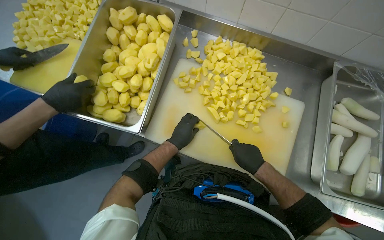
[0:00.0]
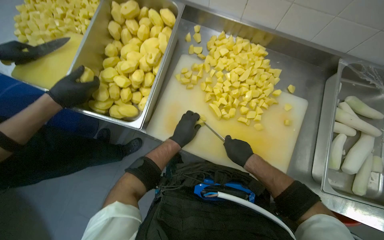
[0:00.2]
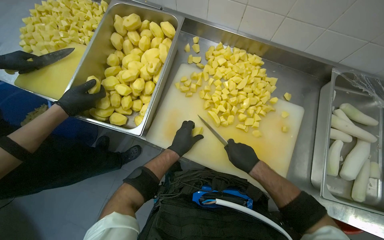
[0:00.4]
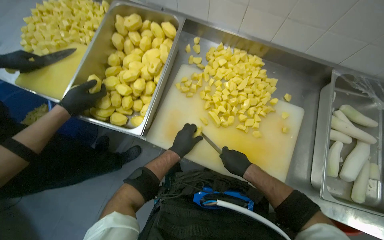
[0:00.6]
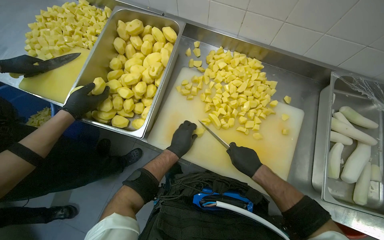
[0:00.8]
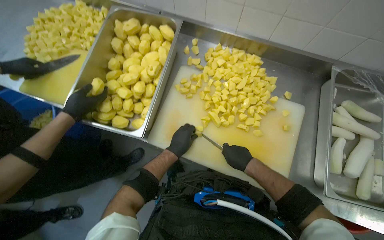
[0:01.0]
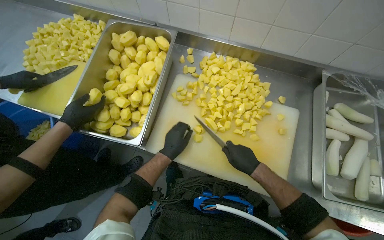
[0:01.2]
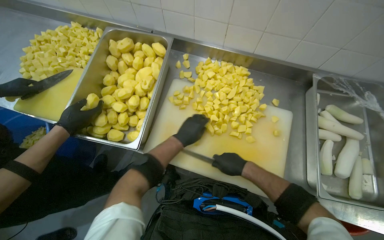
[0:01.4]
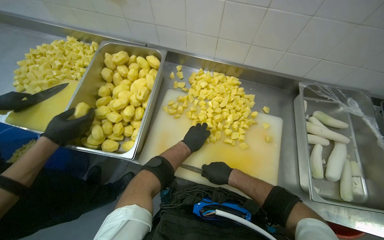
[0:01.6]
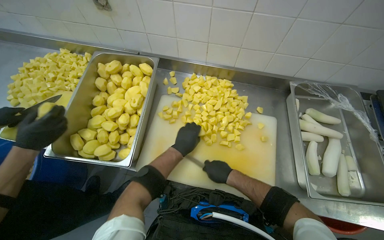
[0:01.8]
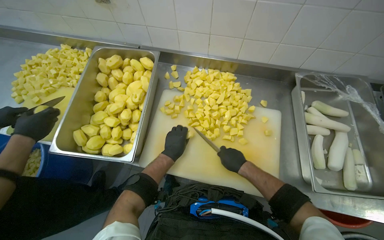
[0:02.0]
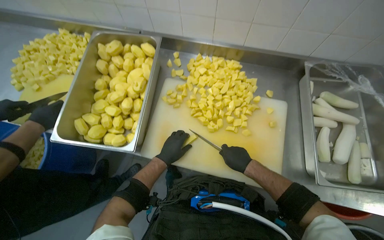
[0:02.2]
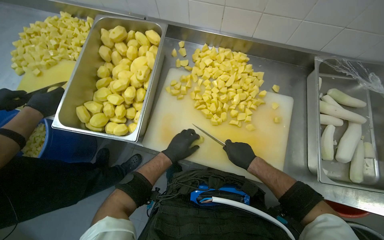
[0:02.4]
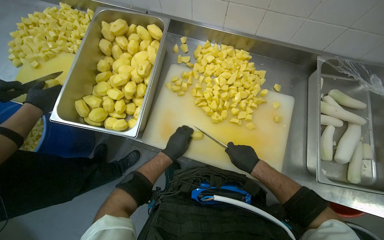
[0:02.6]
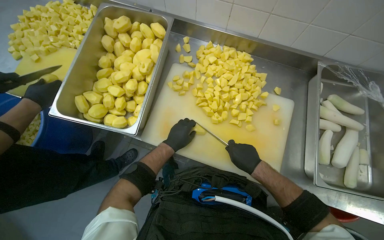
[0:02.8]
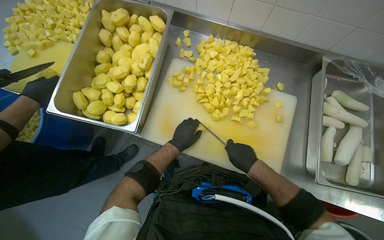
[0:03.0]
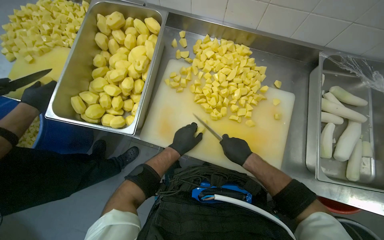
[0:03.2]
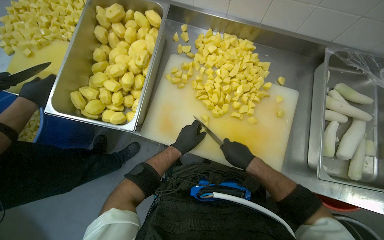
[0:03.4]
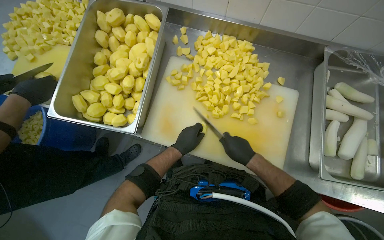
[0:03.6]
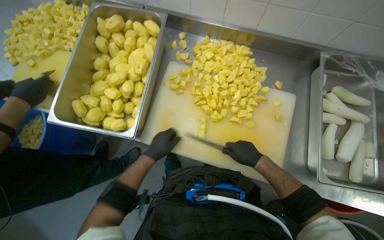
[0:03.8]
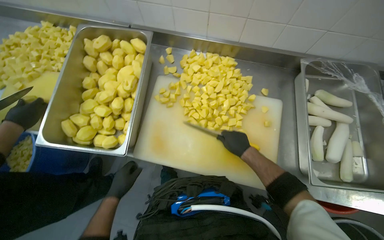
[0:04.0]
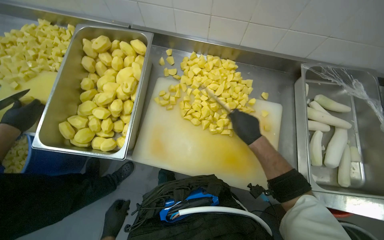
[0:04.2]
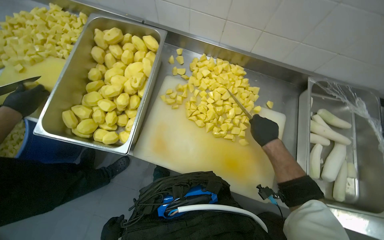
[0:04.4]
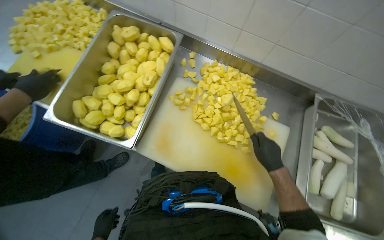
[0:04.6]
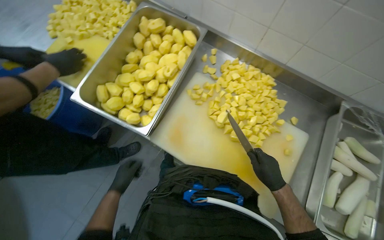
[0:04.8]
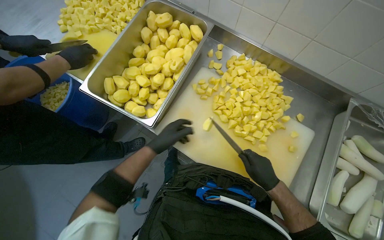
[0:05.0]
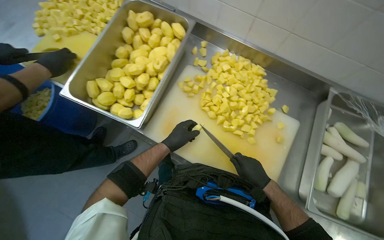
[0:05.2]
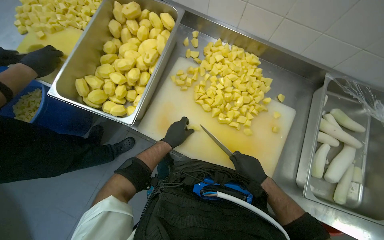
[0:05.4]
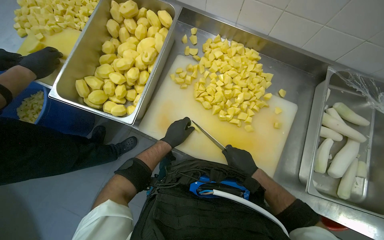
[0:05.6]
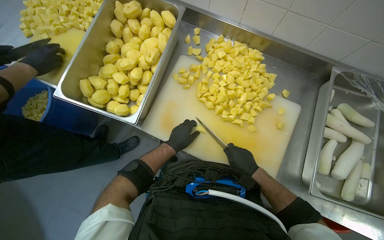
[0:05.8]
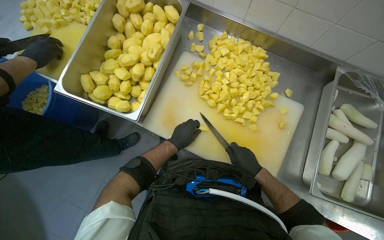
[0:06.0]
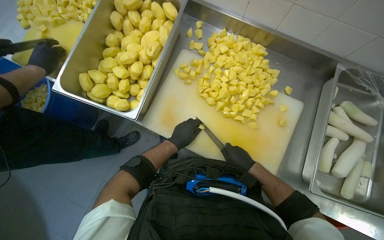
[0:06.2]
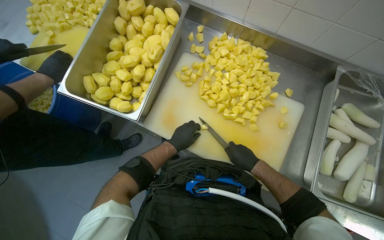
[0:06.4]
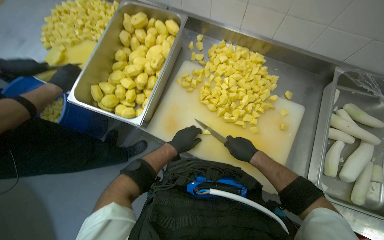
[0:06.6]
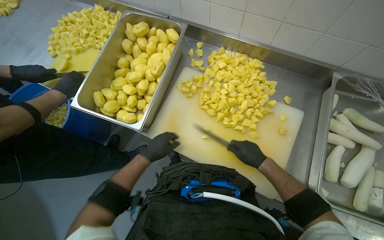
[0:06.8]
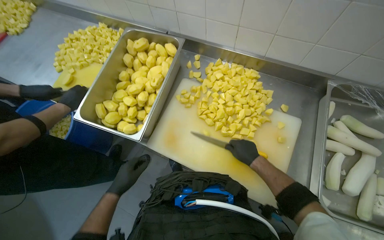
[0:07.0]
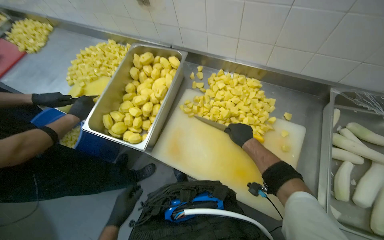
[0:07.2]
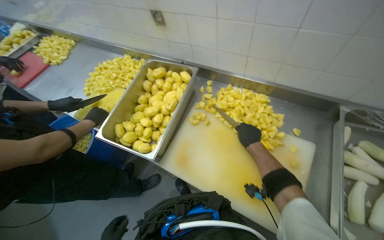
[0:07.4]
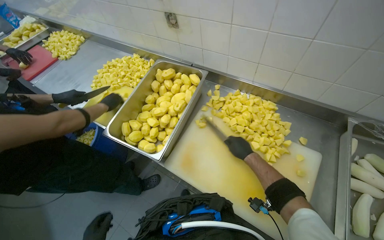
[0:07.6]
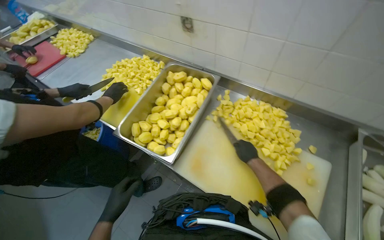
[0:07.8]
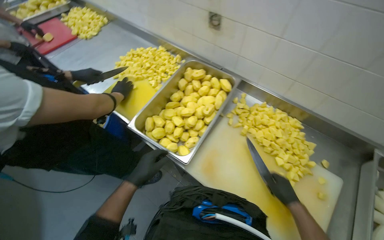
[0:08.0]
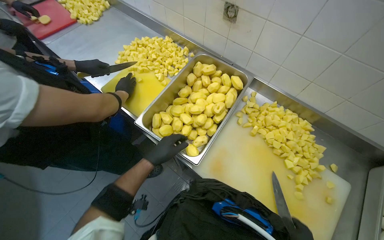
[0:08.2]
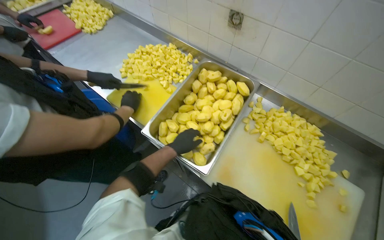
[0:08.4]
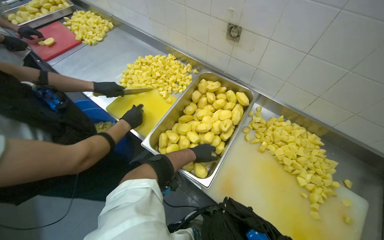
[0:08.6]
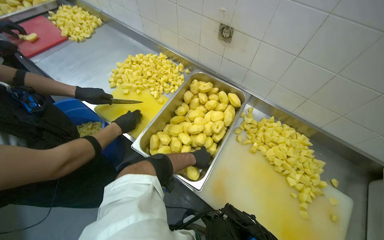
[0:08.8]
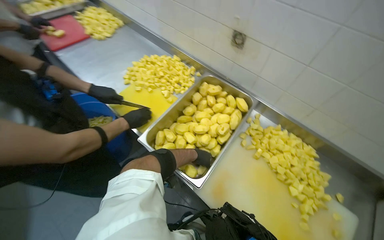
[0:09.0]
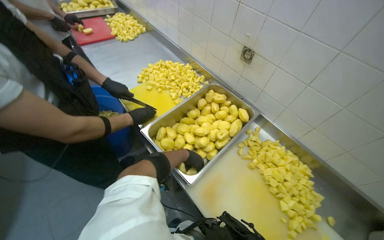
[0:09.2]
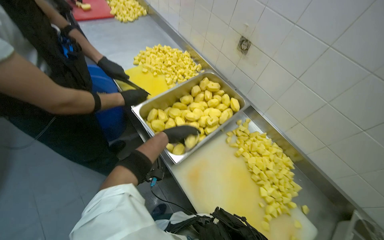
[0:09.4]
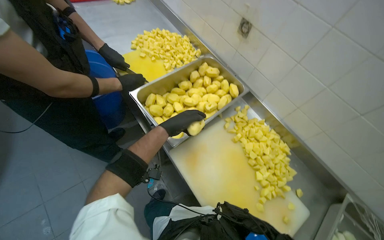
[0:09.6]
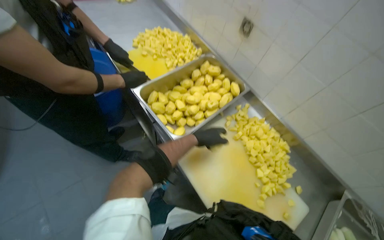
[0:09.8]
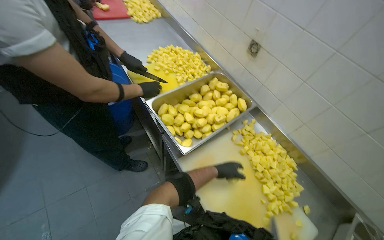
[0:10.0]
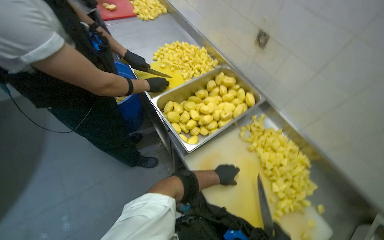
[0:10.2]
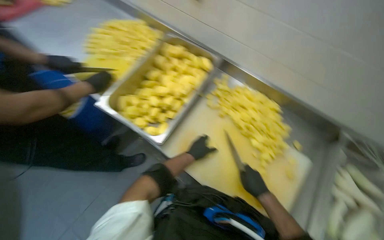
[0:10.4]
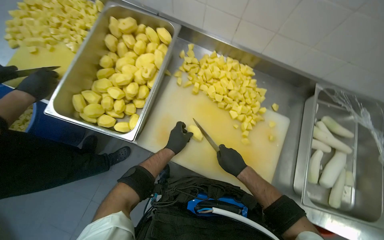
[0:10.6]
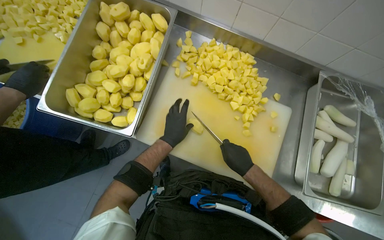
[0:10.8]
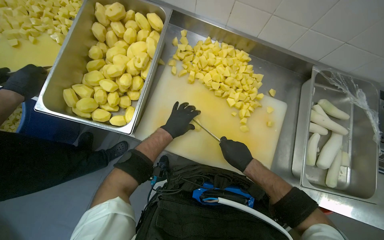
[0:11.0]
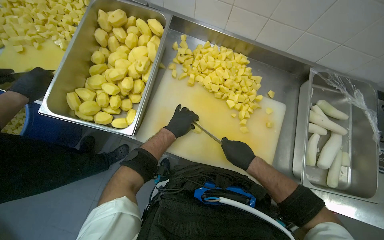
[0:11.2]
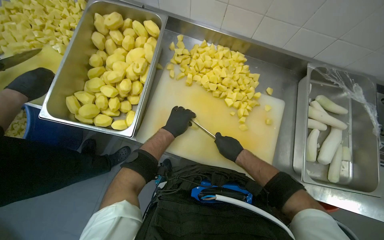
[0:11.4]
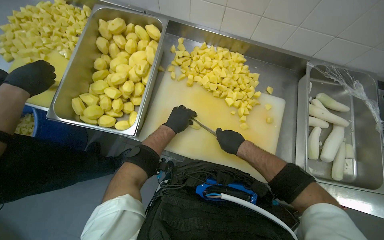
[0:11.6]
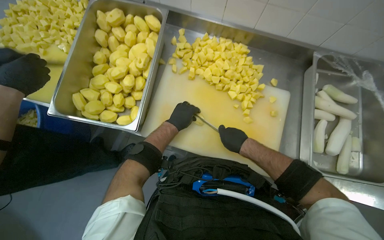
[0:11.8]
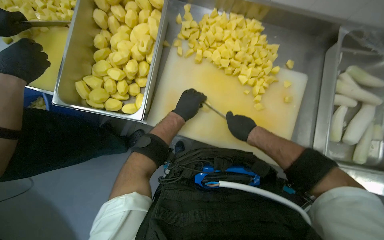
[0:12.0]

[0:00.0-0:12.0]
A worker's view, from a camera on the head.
Job: preparing food.
The whole recording: Cutting potatoes into pieces. The worker cuts peeled potatoes into smaller pieces on a white cutting board.
0:03.0 to 0:04.4: The right hand shifts some 15 cm up the picture and to the right.
0:04.4 to 0:06.0: The right hand travels down the picture and to the left by some 15 cm.
0:06.0 to 0:07.6: The view tips upward by approximately 15 degrees. The right hand is displaced up the picture by about 20 cm.
0:10.4 to 0:12.0: The view tips downward by approximately 20 degrees.

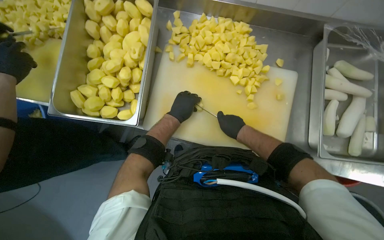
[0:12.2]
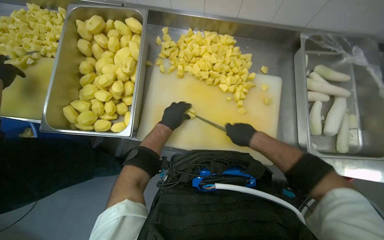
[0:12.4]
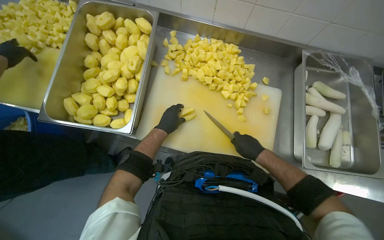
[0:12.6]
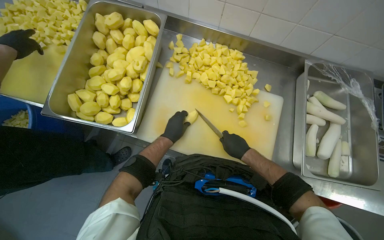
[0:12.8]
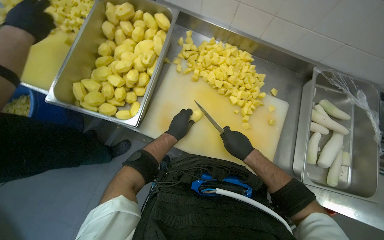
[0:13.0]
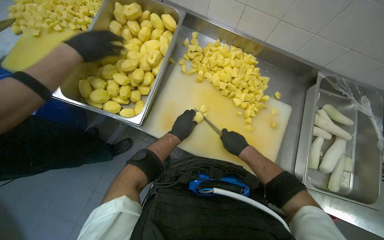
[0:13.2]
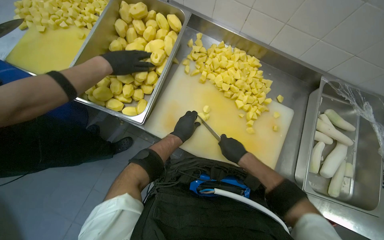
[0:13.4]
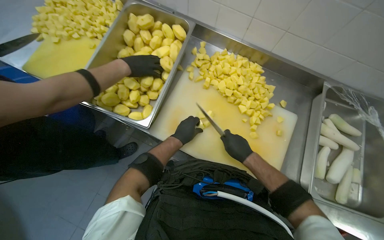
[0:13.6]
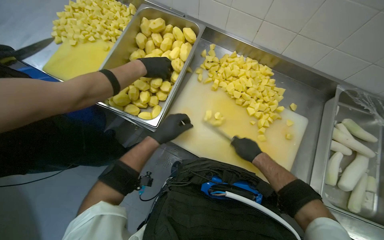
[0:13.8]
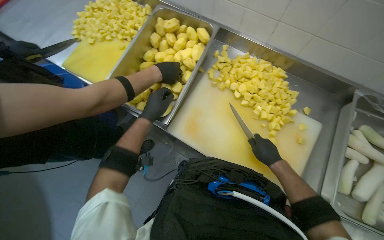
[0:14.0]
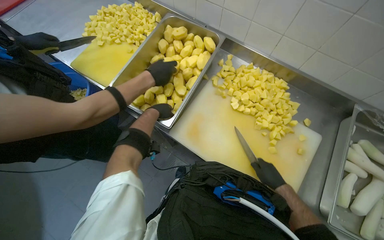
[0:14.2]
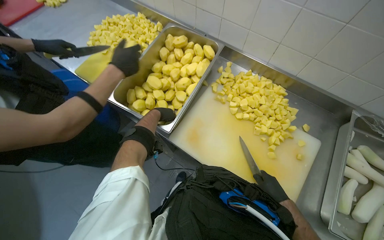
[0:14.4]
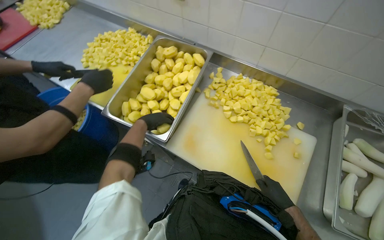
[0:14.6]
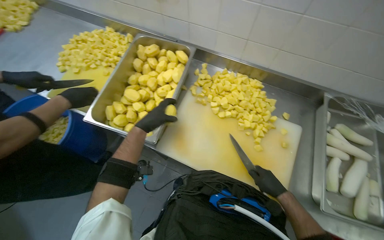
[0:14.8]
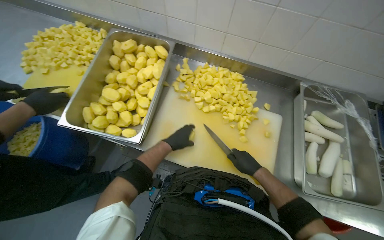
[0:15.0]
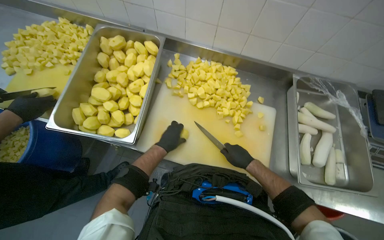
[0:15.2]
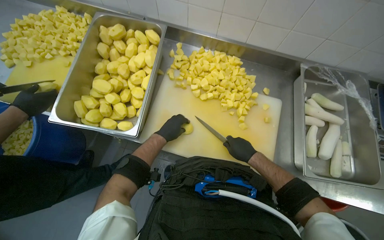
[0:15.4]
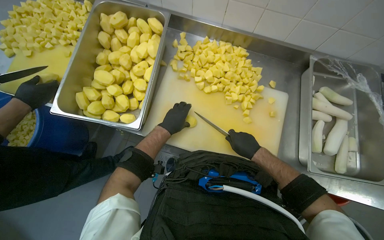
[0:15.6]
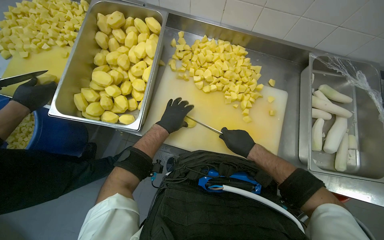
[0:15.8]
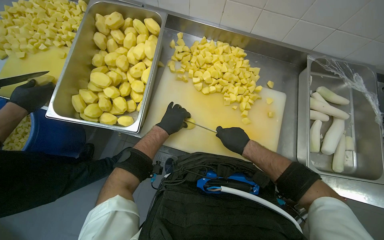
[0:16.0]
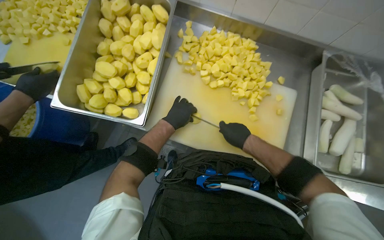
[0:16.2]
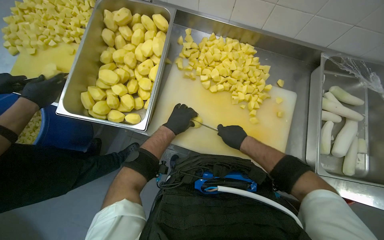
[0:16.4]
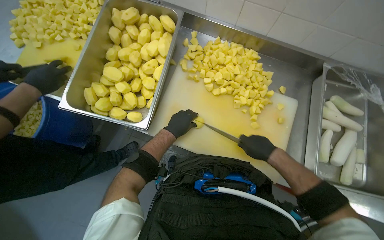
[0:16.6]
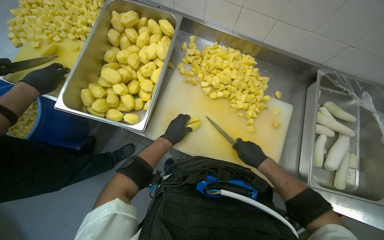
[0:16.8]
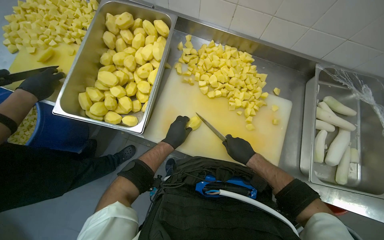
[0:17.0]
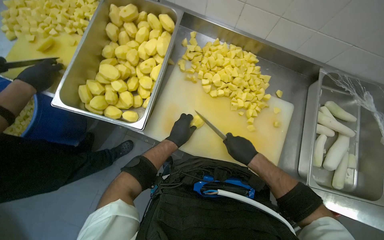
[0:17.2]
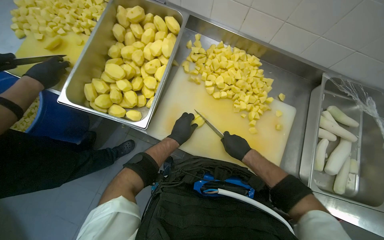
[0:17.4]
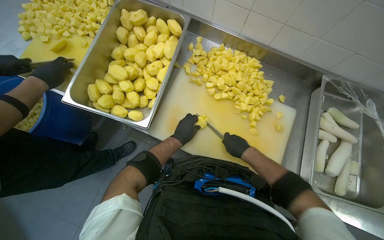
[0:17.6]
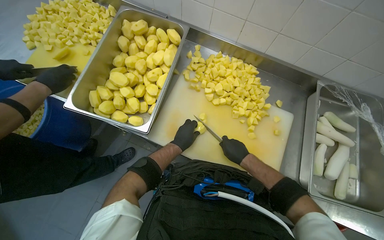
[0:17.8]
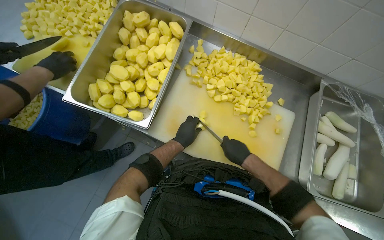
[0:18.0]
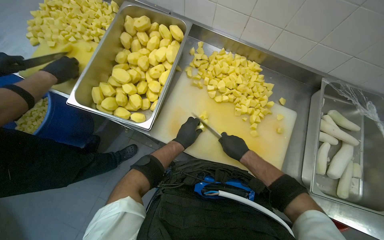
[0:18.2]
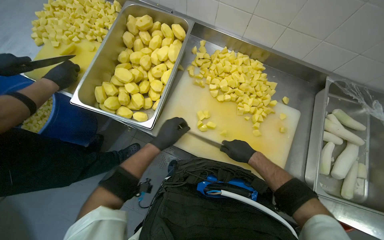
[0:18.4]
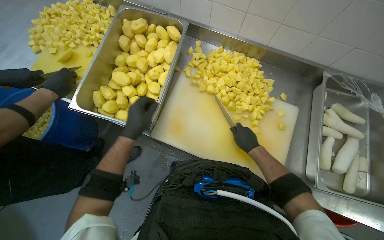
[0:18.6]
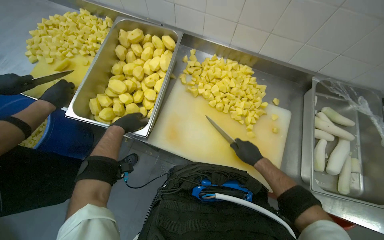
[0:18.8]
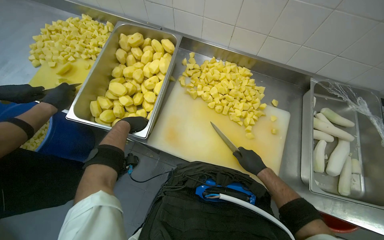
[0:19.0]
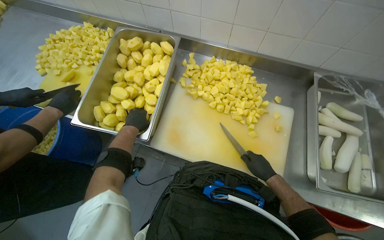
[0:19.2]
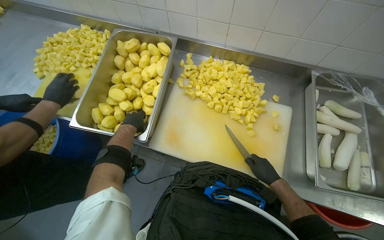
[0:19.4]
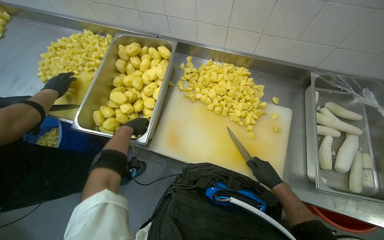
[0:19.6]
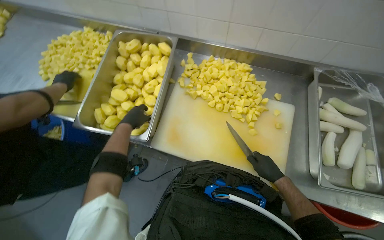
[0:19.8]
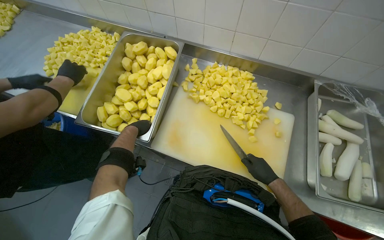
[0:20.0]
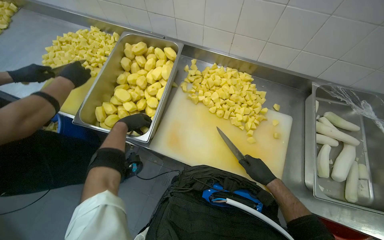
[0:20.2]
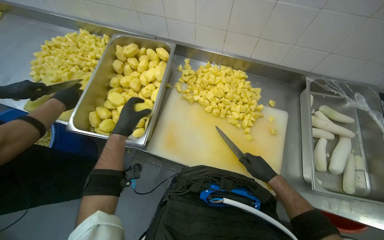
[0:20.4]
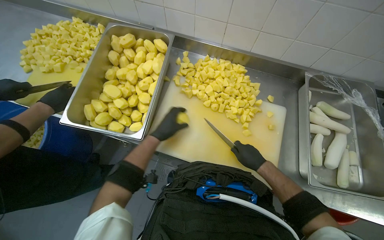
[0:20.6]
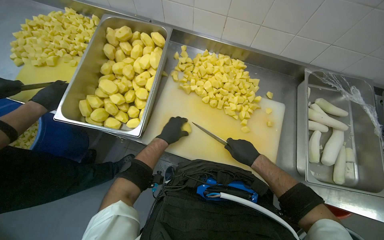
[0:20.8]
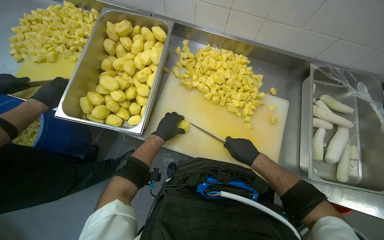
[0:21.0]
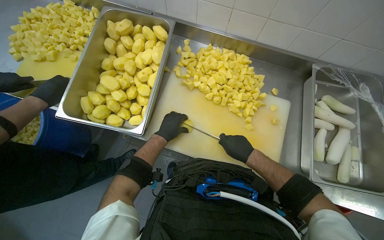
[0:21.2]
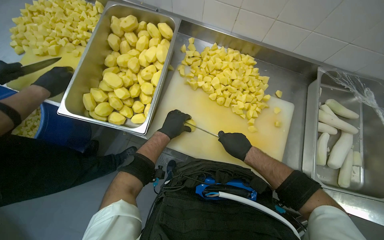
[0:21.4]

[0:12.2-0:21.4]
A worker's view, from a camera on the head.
Job: preparing food.
The whole recording: Cutting potatoes into pieces. The worker cuts peeled potatoes into smaller pieces on a white cutting board.
0:12.2 to 0:13.8: The left hand travels to the left by about 10 cm.
0:13.8 to 0:15.2: The left hand reaches roughly 10 cm up the picture, then returns.
0:15.2 to 0:18.4: The hands make small movements and keep their place.
0:18.4 to 0:19.8: The left hand goes nearer and farther, approximately 15 cm each way, reversing 2 times. Meanwhile the right hand is displaced to the right and down the picture by some 15 cm.
0:19.8 to 0:21.4: The left hand heads to the right, covering about 10 cm. The right hand shifts some 15 cm to the left and up the picture.
